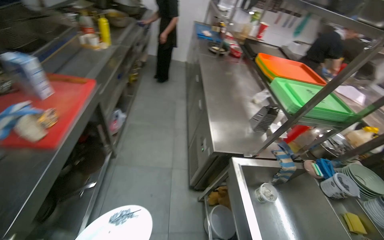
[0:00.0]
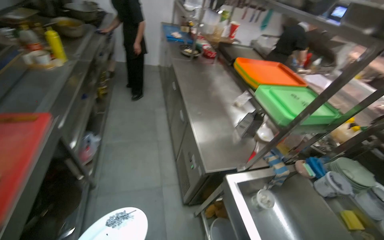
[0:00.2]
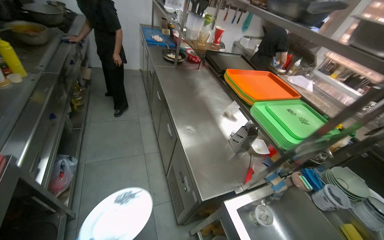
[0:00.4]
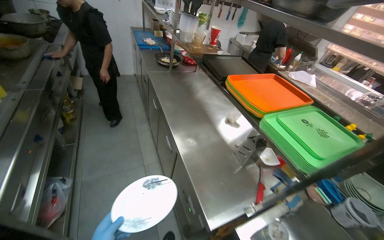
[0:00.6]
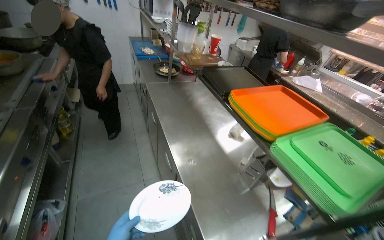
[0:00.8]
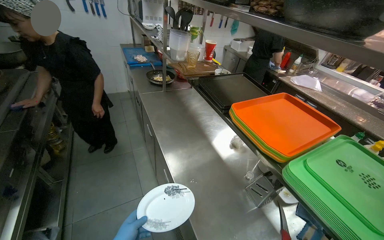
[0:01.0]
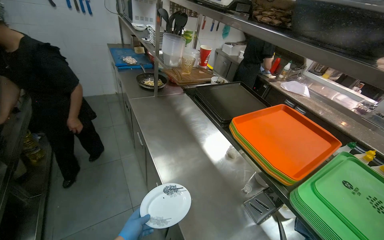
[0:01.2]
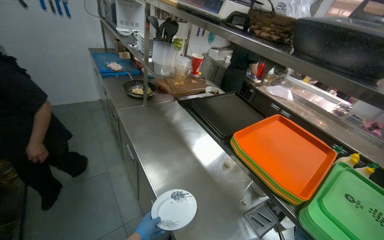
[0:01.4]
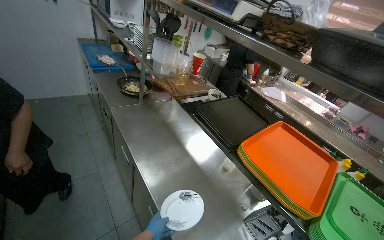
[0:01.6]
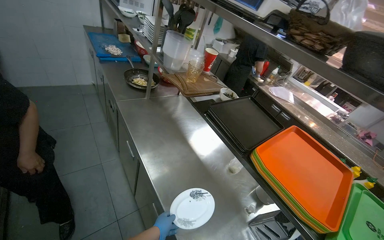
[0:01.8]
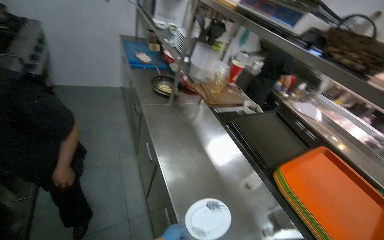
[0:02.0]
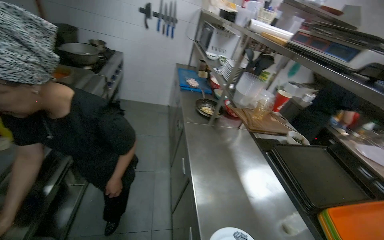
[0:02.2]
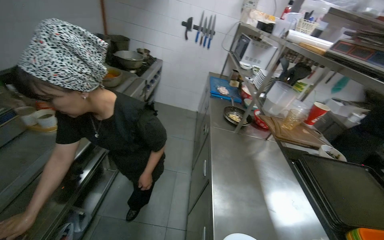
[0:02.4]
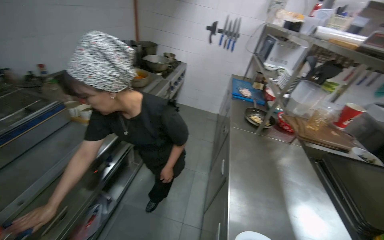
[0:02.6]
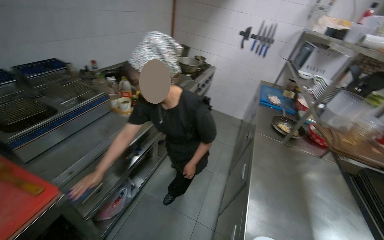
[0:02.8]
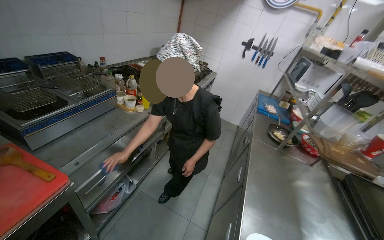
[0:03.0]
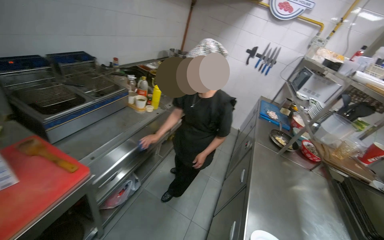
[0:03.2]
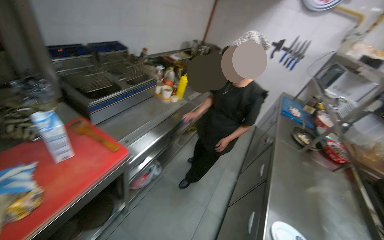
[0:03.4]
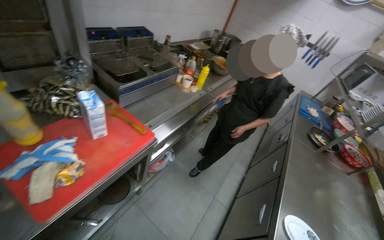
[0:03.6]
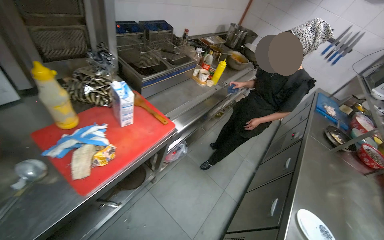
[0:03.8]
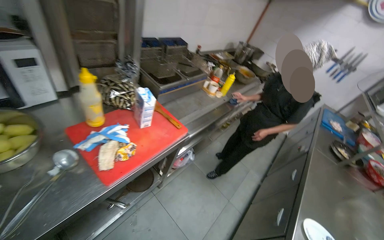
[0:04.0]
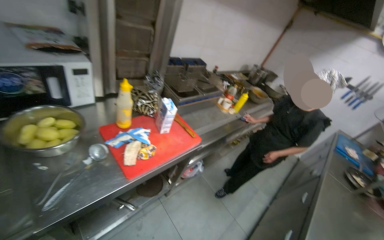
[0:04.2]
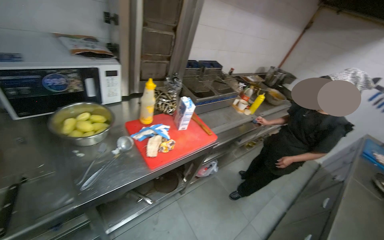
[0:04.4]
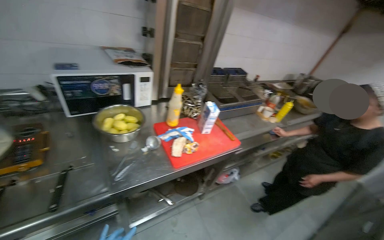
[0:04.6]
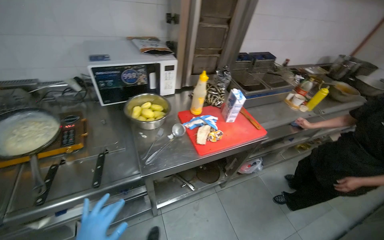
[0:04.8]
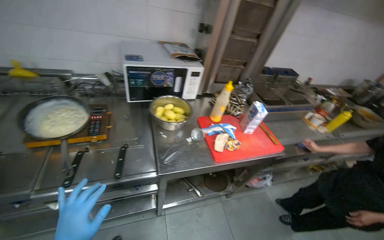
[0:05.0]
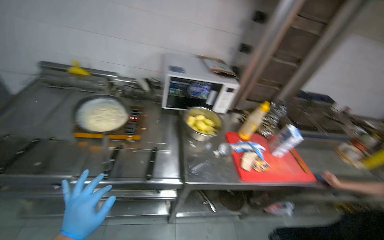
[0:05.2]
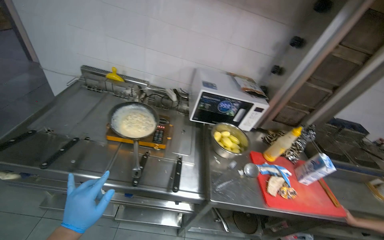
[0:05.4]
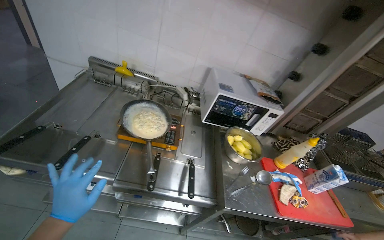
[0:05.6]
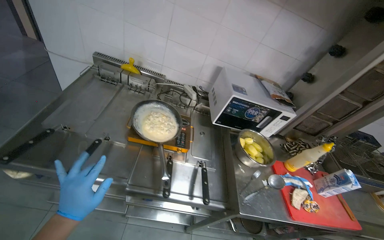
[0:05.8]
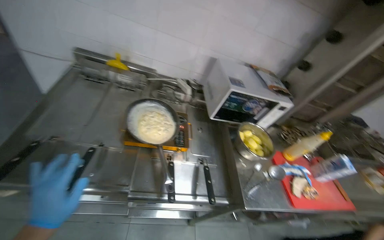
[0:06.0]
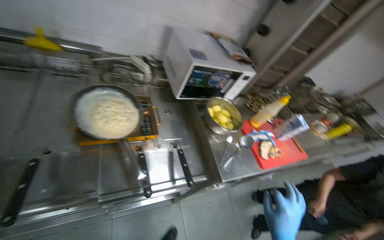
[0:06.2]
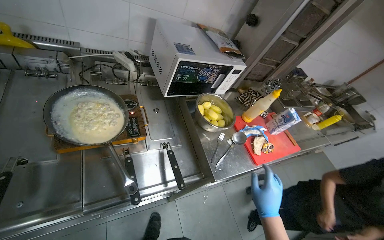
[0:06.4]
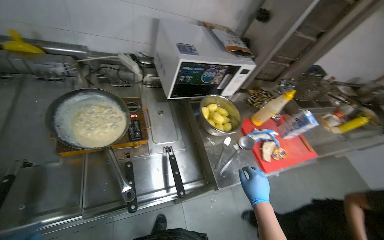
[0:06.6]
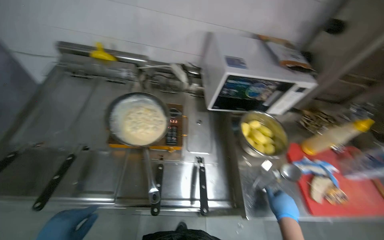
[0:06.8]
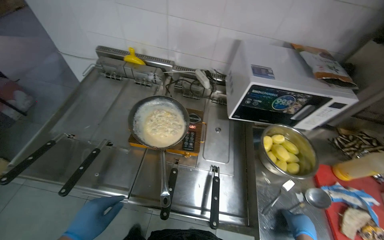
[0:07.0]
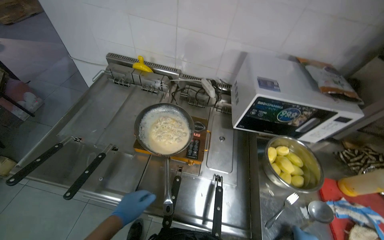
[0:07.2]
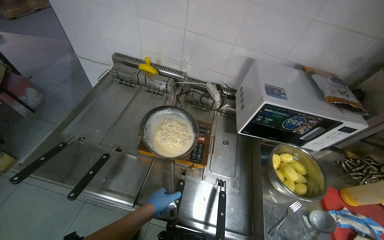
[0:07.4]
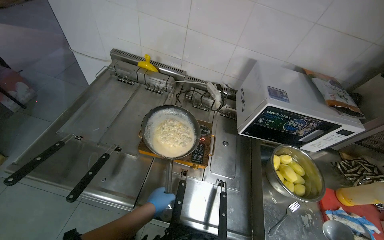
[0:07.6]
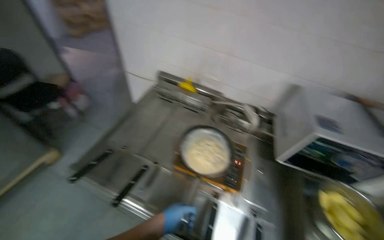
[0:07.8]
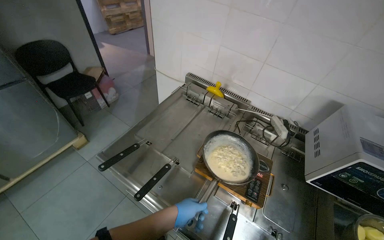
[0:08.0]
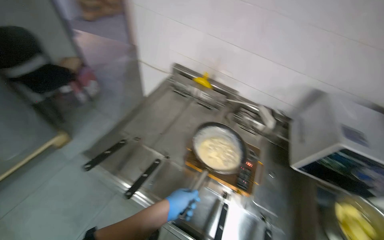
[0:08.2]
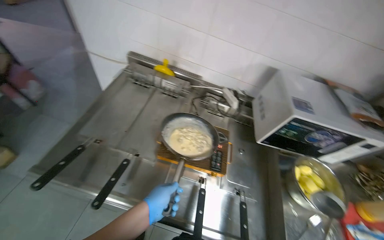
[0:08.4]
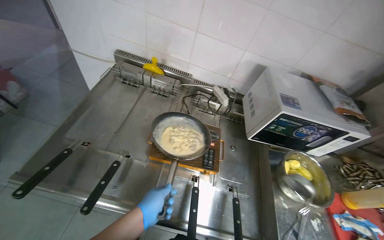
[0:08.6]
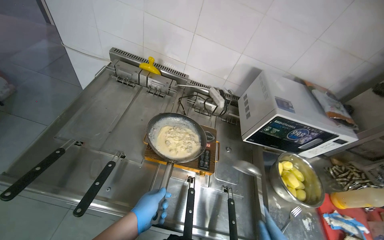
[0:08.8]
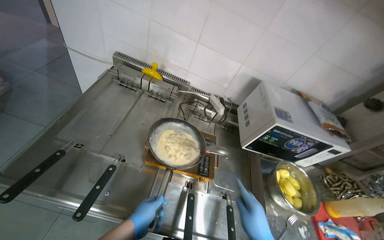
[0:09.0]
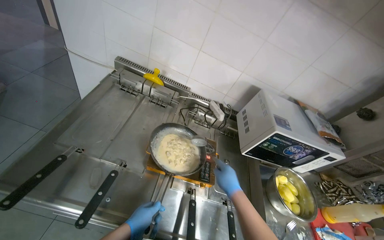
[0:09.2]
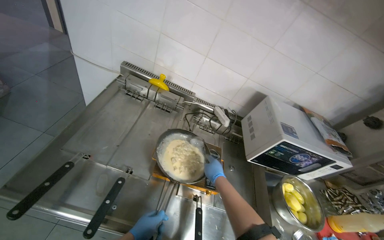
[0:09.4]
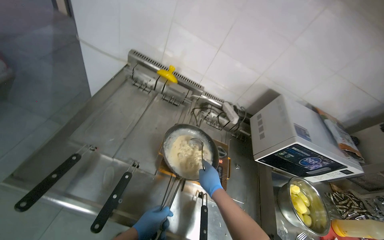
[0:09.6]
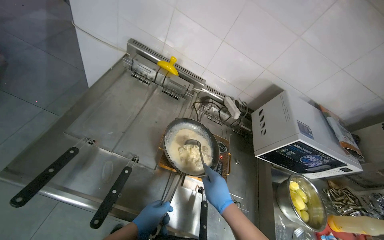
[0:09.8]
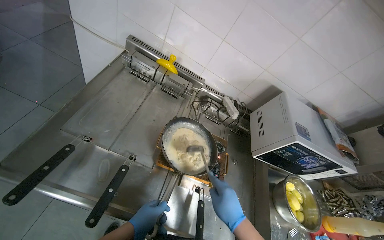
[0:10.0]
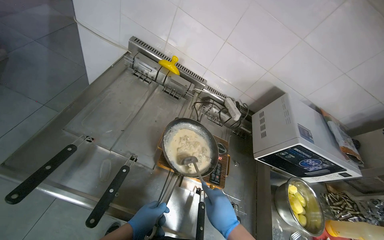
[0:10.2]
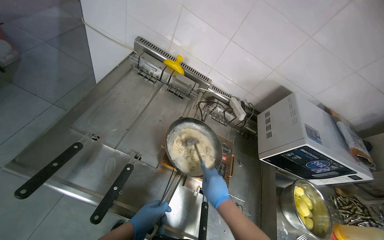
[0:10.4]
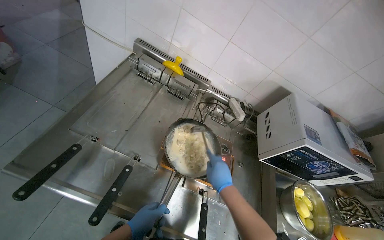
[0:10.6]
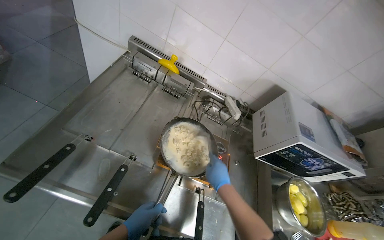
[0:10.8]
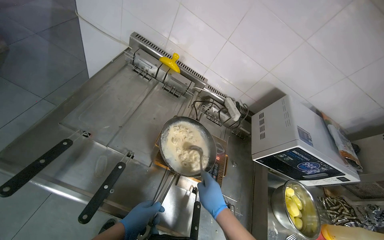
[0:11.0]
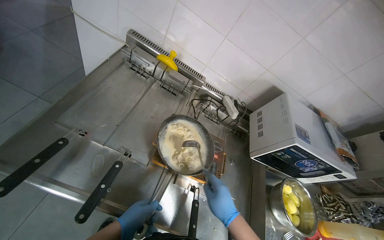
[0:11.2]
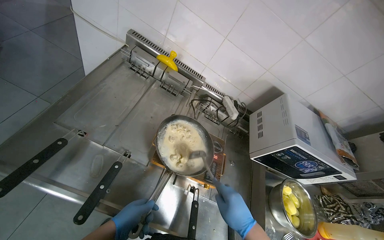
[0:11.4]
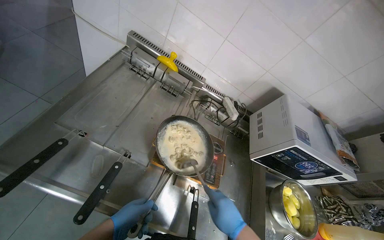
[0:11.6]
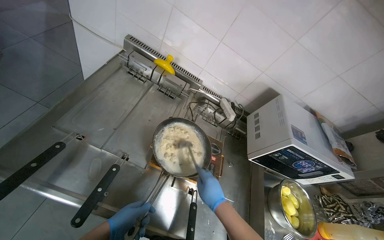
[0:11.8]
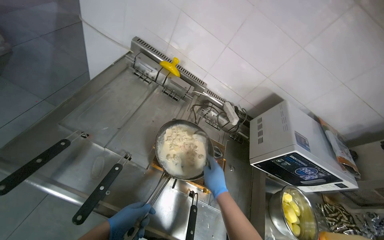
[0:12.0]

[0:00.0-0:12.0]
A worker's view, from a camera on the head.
Job: cooking food.
The whole recording: Stirring ingredients in pan. The worker stirs ingredients in a pan on the stove with a ladle.
0.0 to 1.6 s: The head travels roughly 1 m. The wearer looks about 30 degrees further to the right.
1.6 to 3.0 s: The head rotates approximately 55 degrees to the left. The view tips upward by roughly 15 degrees.
3.0 to 4.4 s: The camera travels approximately 50 cm. The head rotates roughly 30 degrees to the left.
4.4 to 6.0 s: The camera travels approximately 60 cm. The wearer looks roughly 35 degrees further to the left.

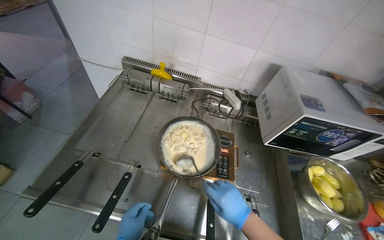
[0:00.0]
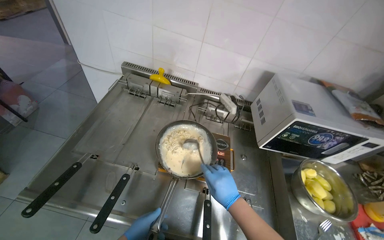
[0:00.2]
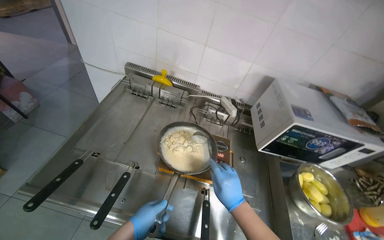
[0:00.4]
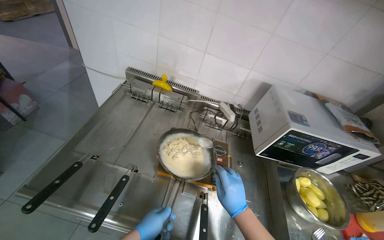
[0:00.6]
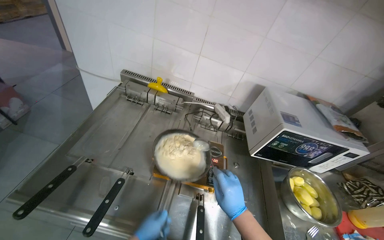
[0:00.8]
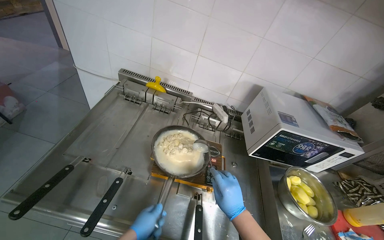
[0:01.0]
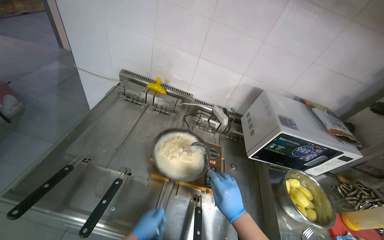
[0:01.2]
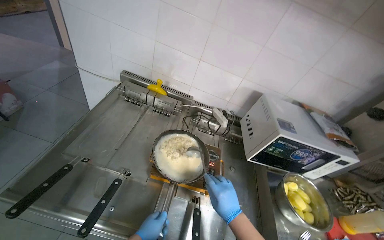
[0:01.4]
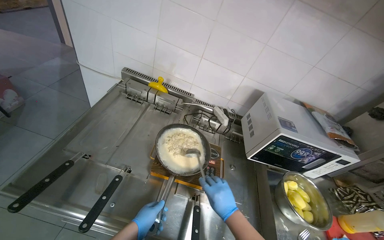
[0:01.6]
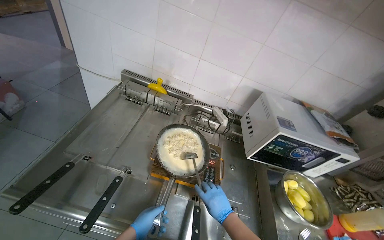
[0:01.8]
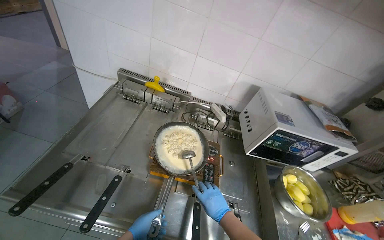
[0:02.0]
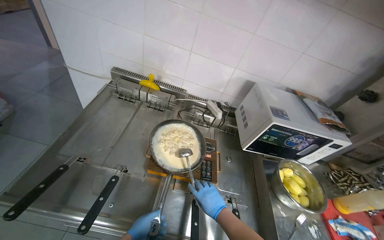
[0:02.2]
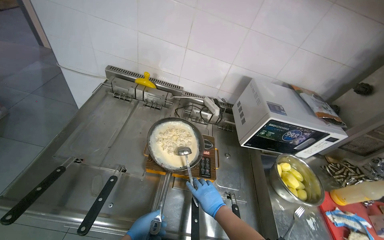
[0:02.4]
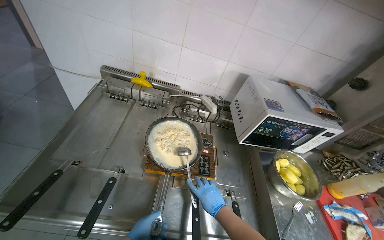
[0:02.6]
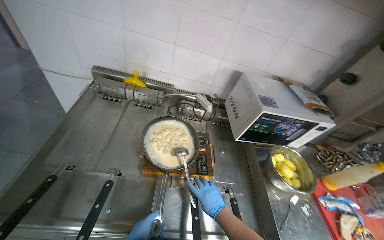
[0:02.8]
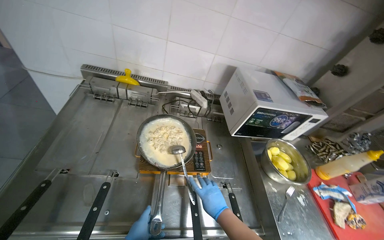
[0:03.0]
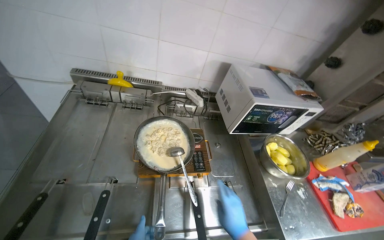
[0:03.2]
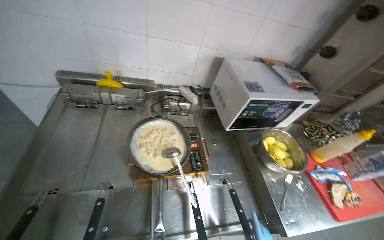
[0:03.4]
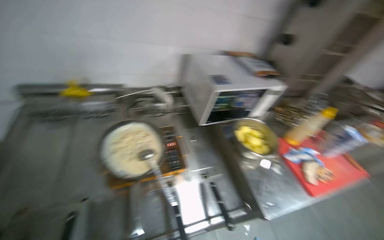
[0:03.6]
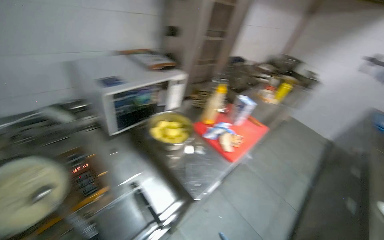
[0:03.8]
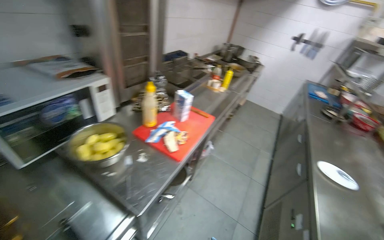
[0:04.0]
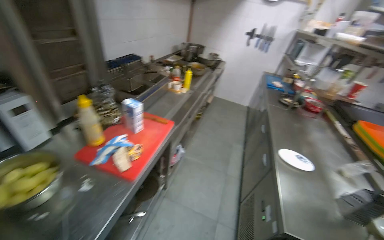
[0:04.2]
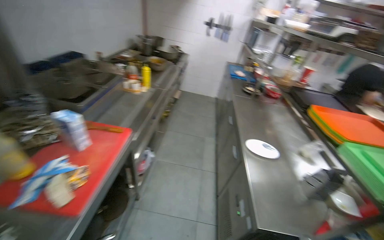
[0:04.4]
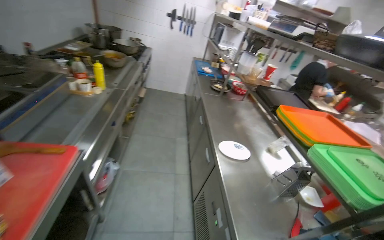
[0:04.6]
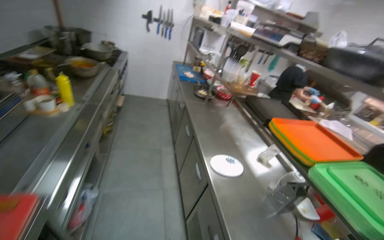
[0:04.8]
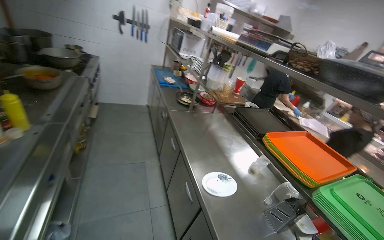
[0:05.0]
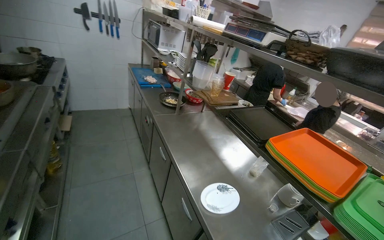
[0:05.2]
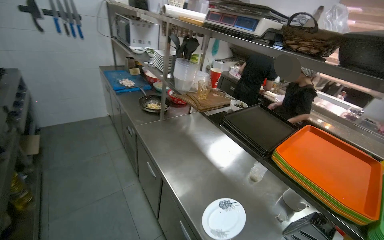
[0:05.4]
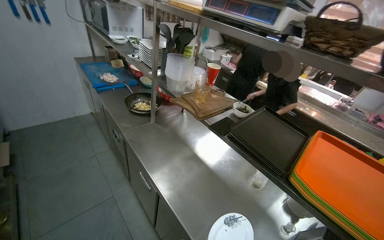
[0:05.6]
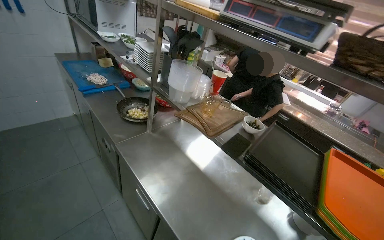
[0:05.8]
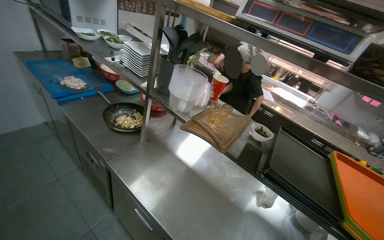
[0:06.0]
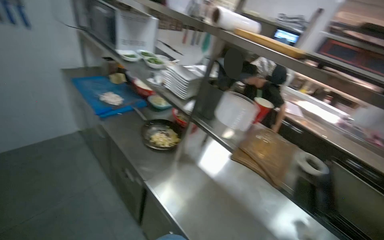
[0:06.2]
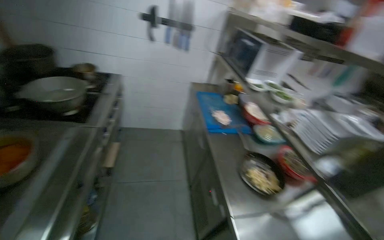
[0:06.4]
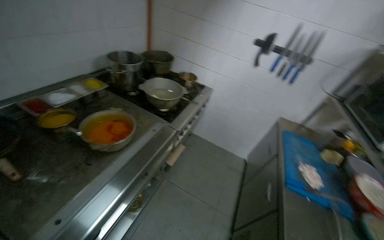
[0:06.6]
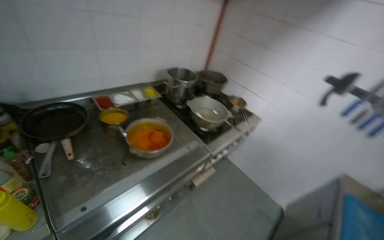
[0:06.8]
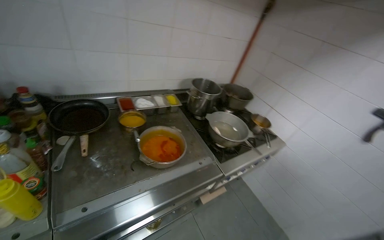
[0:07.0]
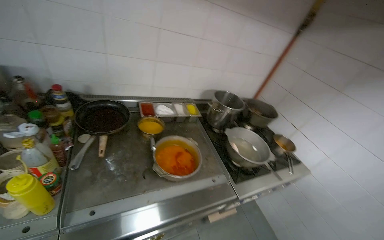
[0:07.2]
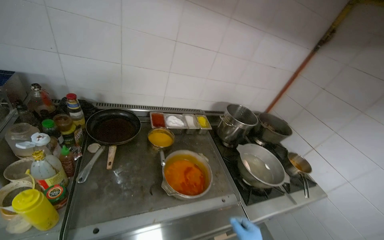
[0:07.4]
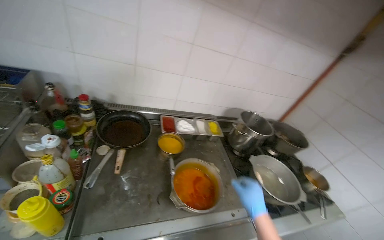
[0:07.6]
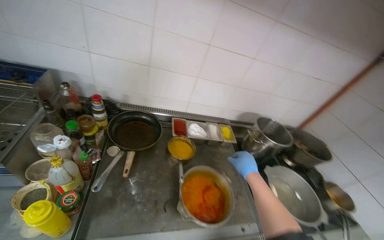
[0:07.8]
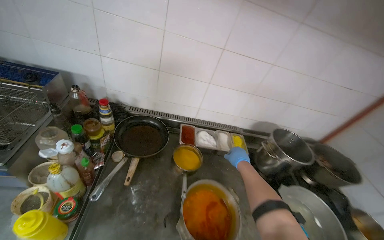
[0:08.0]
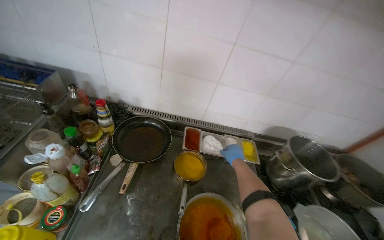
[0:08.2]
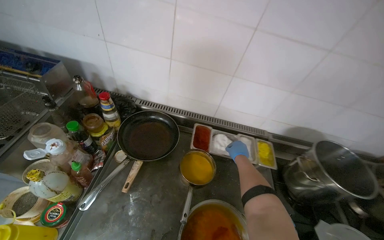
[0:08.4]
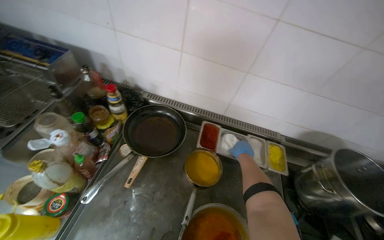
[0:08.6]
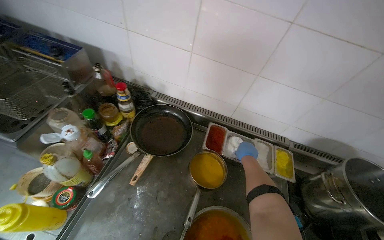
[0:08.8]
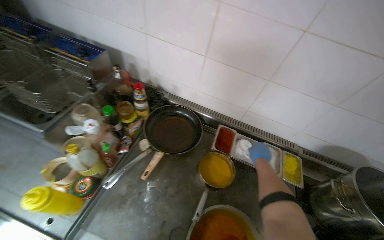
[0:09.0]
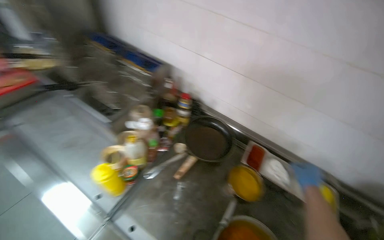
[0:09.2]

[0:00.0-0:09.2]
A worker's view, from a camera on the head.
Job: cooking food.
The whole recording: Stirring ingredients in pan. The worker stirs ingredients in a pan on the stove with a ladle.
3.0 to 4.6 s: The camera is carried roughly 90 cm. The wearer's head swings about 90 degrees to the right.
4.6 to 6.2 s: The head travels roughly 1 m. The wearer's head swings approximately 45 degrees to the right.
6.2 to 7.6 s: The camera travels roughly 60 cm. The head rotates about 125 degrees to the left. The wearer looks some 25 degrees further upward.
7.6 to 9.2 s: The wearer looks roughly 45 degrees further to the left. The right hand moves farther from the camera, roughly 40 cm.
